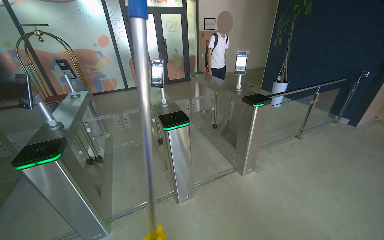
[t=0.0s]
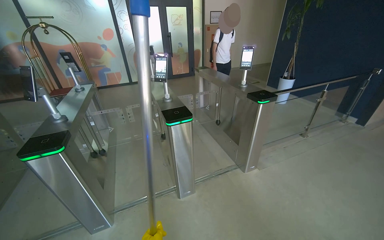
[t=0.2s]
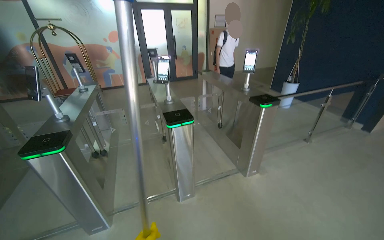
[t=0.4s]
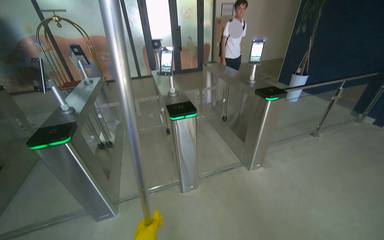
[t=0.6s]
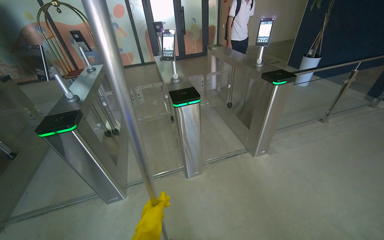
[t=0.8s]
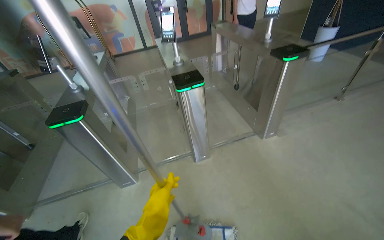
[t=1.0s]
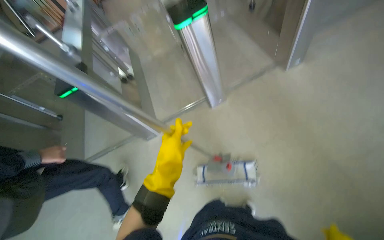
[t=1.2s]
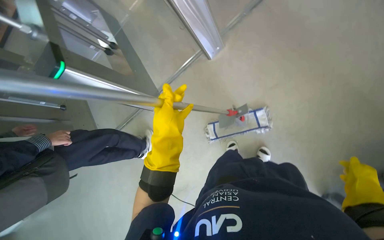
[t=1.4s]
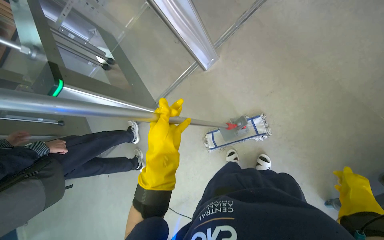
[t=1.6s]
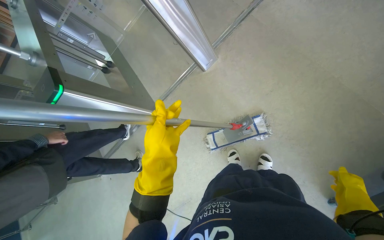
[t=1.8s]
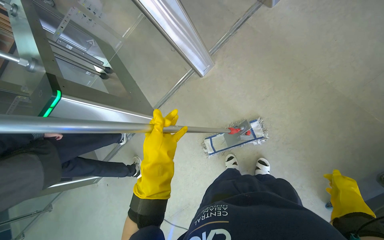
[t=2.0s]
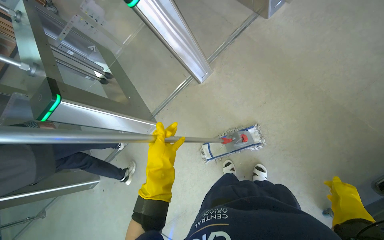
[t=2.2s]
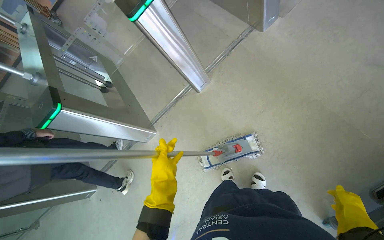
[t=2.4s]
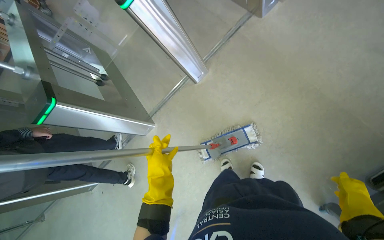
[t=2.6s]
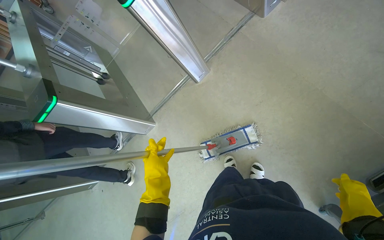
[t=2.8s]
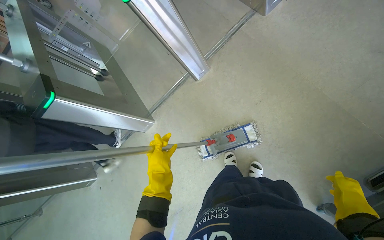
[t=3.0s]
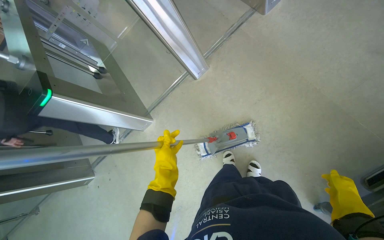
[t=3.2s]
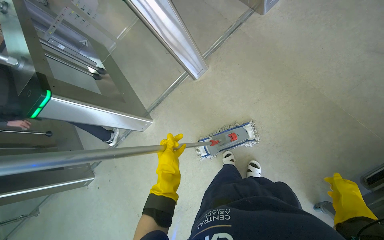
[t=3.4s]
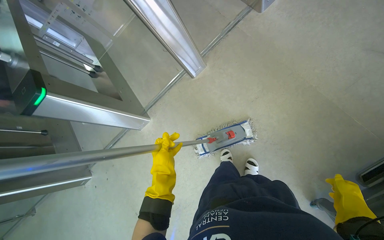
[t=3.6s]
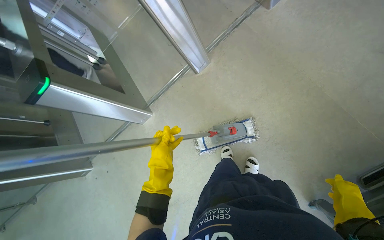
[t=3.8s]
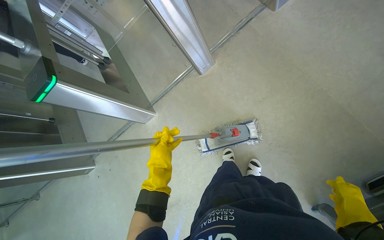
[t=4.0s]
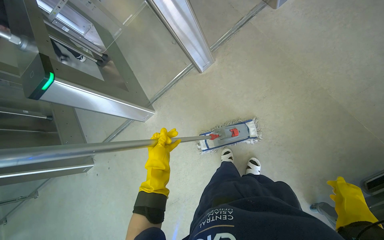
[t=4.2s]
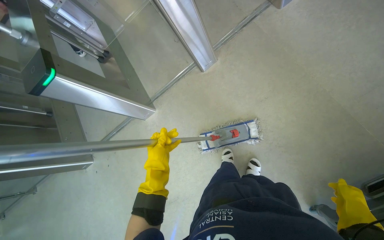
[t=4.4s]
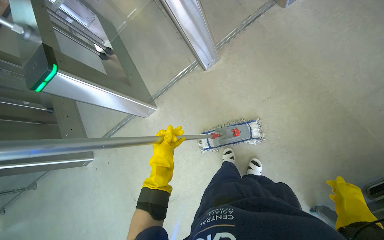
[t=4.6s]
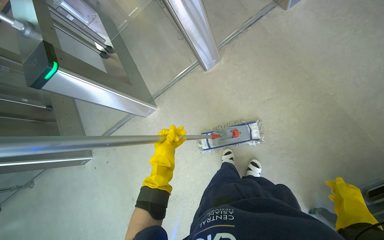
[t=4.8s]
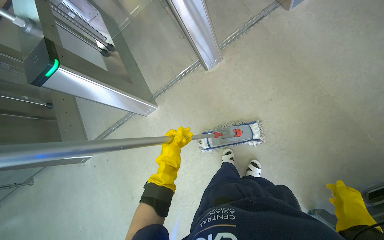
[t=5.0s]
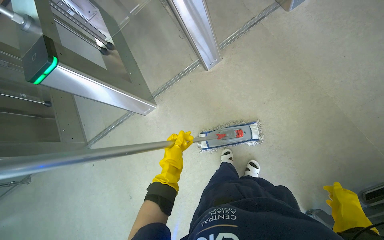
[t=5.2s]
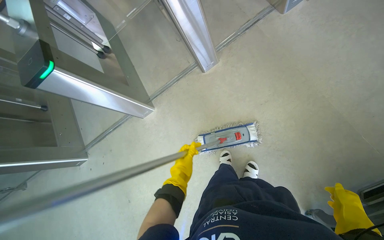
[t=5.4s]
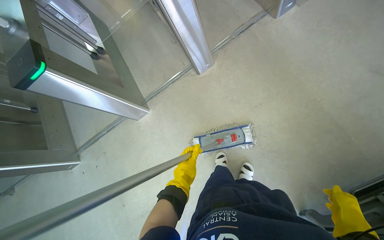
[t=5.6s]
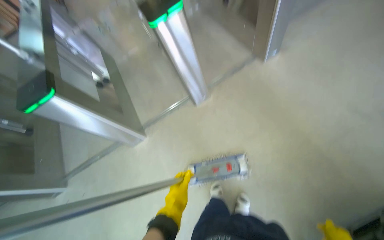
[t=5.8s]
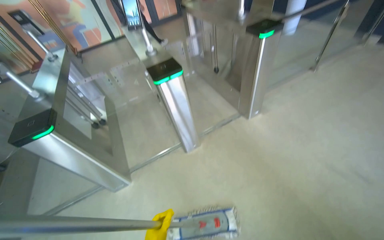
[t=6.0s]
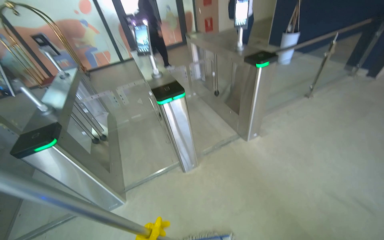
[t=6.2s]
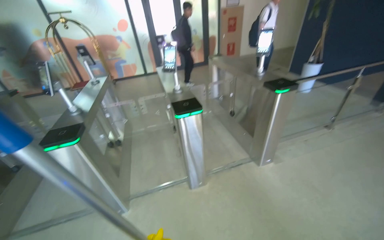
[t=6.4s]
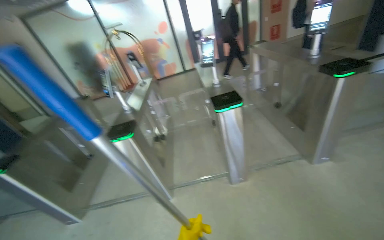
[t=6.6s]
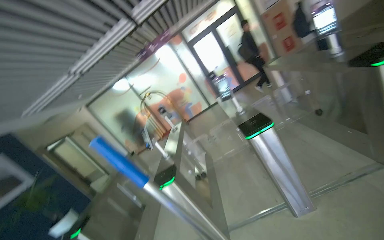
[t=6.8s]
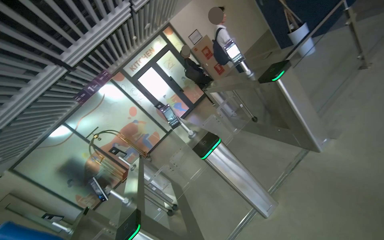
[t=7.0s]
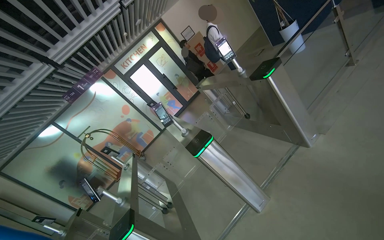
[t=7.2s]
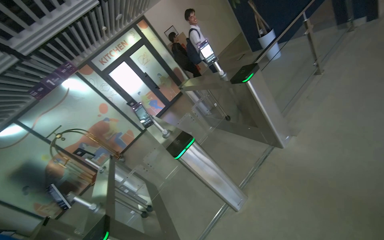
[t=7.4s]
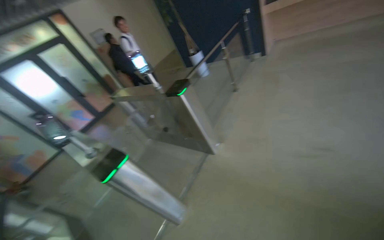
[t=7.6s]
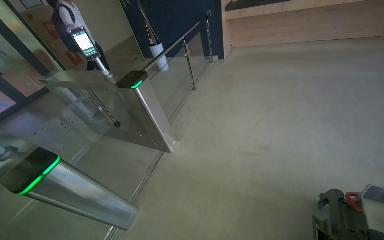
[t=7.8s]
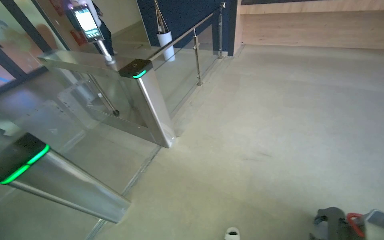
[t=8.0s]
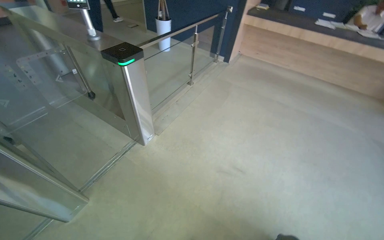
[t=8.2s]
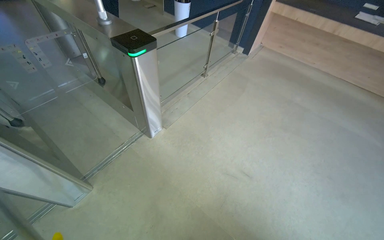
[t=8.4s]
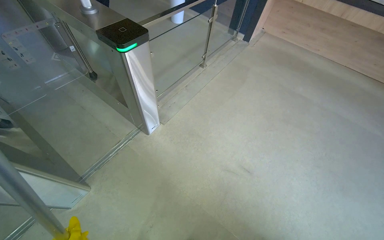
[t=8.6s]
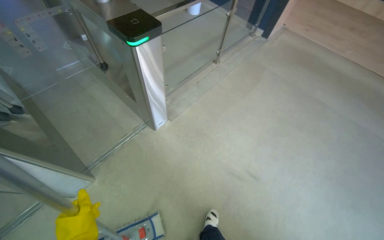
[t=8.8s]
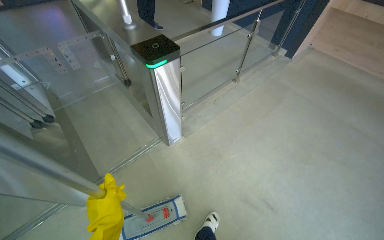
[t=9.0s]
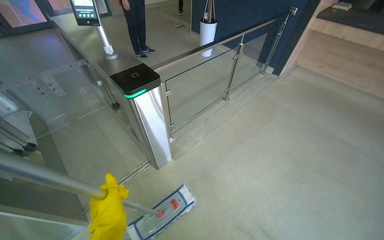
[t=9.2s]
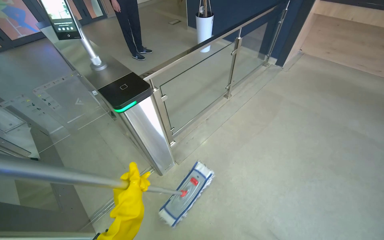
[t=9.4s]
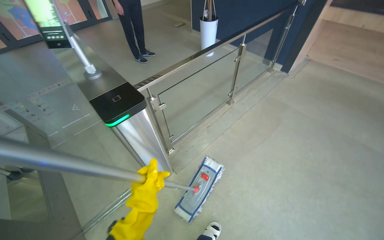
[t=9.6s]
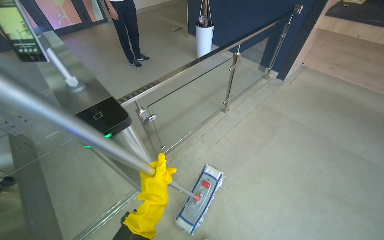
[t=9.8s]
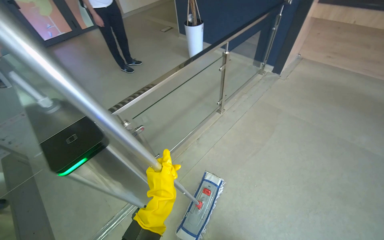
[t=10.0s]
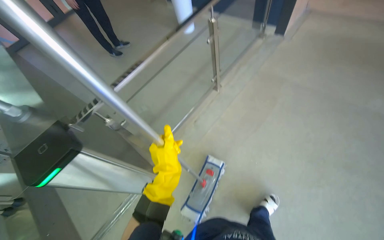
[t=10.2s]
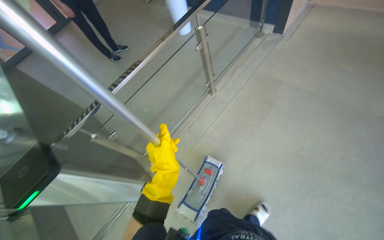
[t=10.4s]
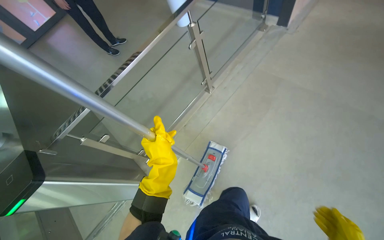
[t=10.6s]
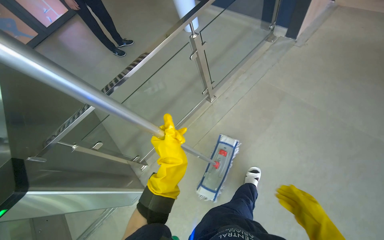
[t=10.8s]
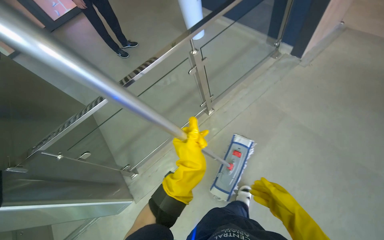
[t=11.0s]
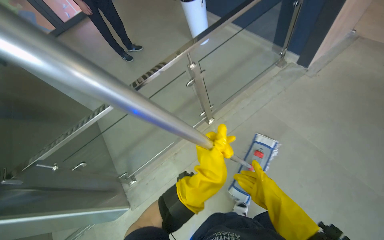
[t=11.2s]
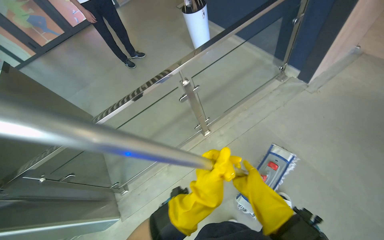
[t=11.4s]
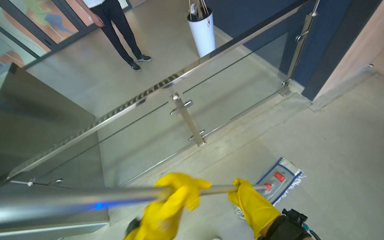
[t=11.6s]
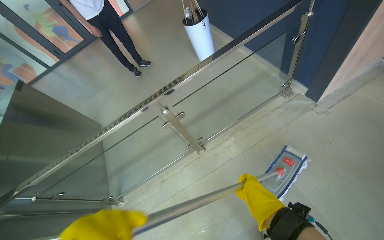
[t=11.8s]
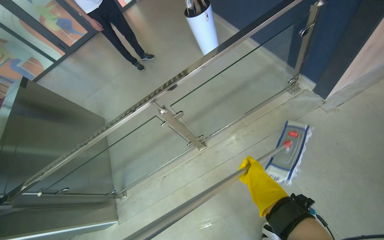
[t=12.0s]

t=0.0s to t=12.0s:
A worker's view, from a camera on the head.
Job: mopping floor.
The whole recording: Mopping entrance floor. The worker cleans the mop head and mops the floor near the entrance and turnstiles.
t=0.0s to t=1.6s: The camera is aimed about 20 degrees further to the left. The view tips downward by about 45 degrees. The scene turns approximately 25 degrees counterclockwise in the picture.
t=1.6s to t=3.0s: The left hand heads farther from the camera, covering approximately 10 cm.
t=3.0s to t=4.4s: The hands work in one place, with small movements.
t=4.4s to t=6.0s: The view tips upward by approximately 30 degrees.
t=6.0s to t=7.6s: The wearer's head swings about 25 degrees to the right. The view tilts about 40 degrees upward.
t=7.6s to t=9.0s: The camera travels about 60 cm. The scene rotates clockwise by roughly 35 degrees.
t=9.0s to t=10.4s: The wearer moves about 80 cm.
t=10.4s to t=12.0s: The camera travels roughly 1 m. The head rotates approximately 25 degrees to the left.

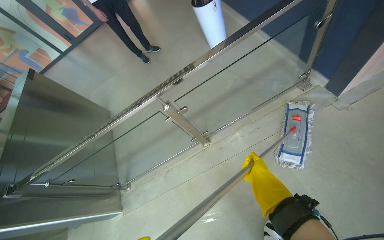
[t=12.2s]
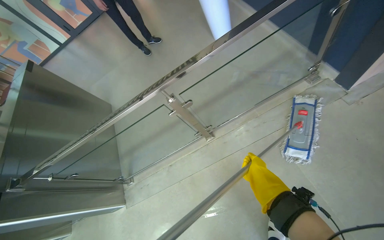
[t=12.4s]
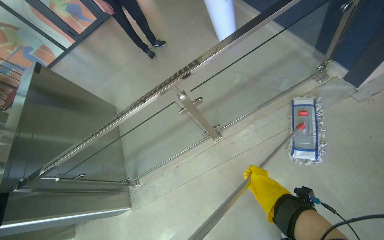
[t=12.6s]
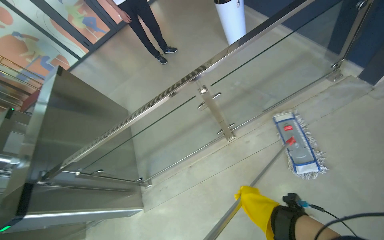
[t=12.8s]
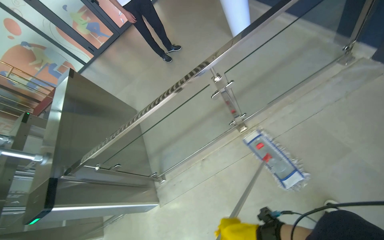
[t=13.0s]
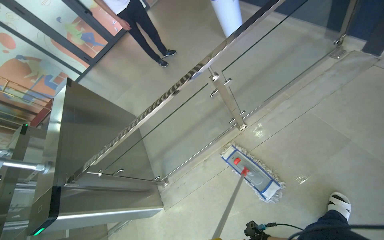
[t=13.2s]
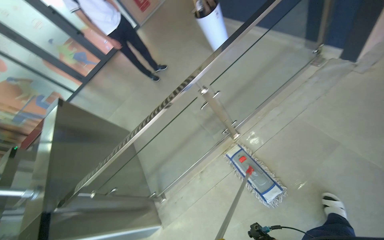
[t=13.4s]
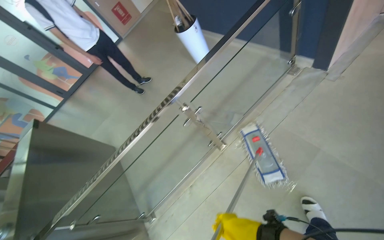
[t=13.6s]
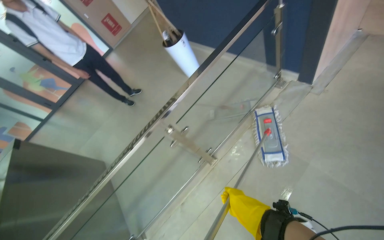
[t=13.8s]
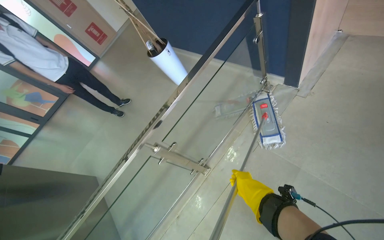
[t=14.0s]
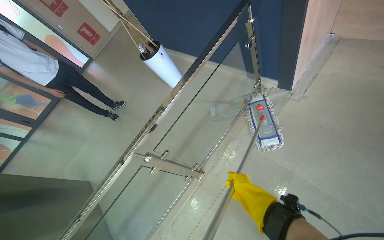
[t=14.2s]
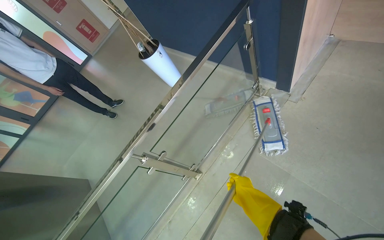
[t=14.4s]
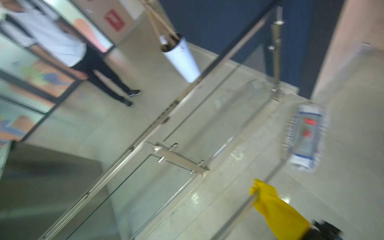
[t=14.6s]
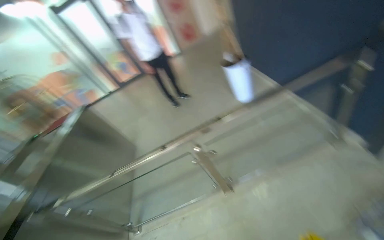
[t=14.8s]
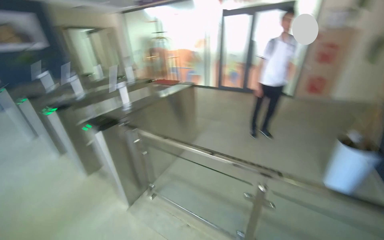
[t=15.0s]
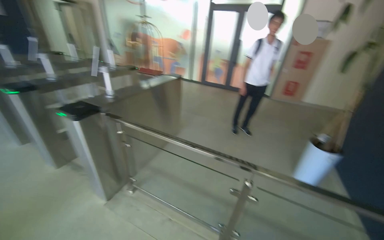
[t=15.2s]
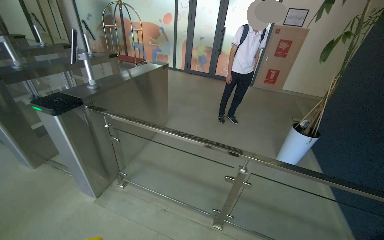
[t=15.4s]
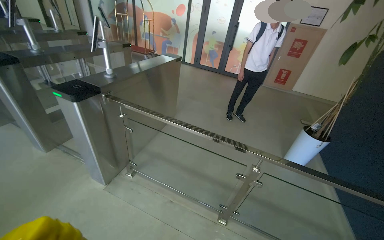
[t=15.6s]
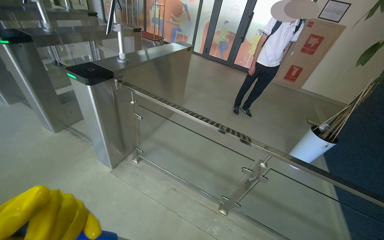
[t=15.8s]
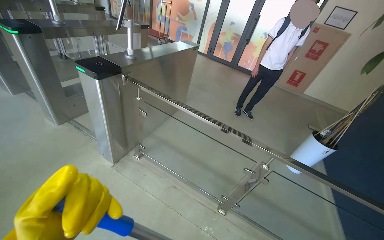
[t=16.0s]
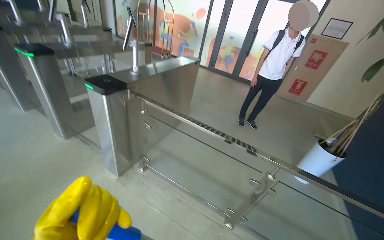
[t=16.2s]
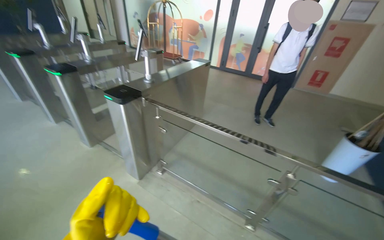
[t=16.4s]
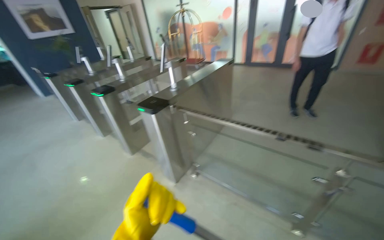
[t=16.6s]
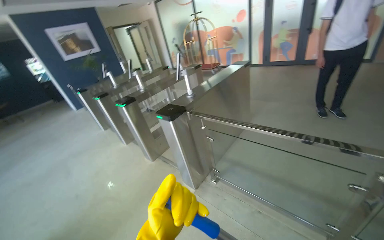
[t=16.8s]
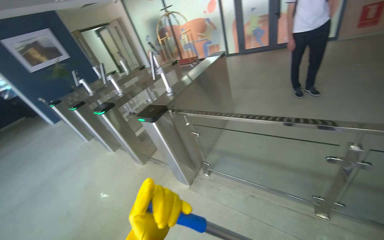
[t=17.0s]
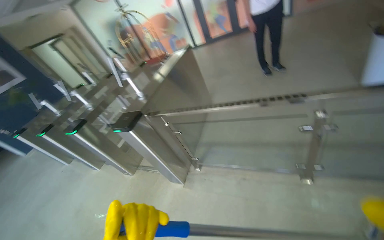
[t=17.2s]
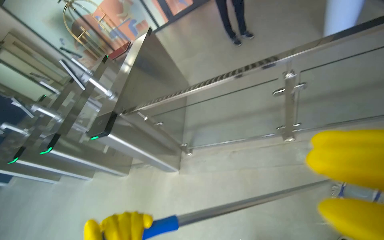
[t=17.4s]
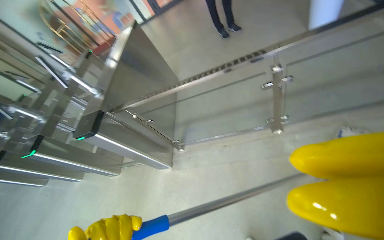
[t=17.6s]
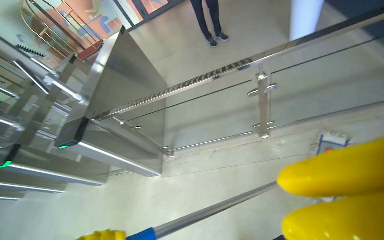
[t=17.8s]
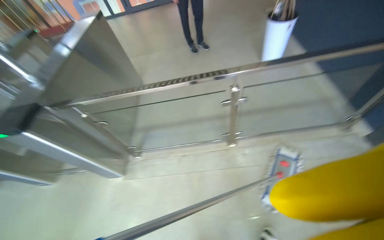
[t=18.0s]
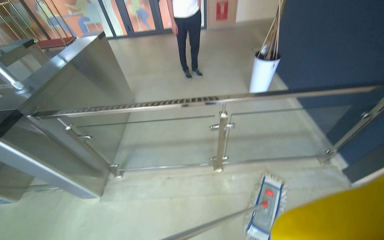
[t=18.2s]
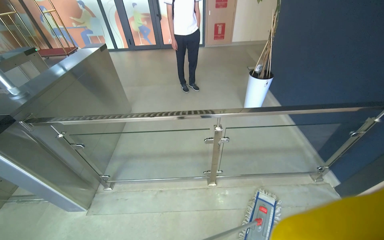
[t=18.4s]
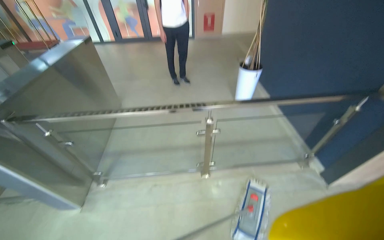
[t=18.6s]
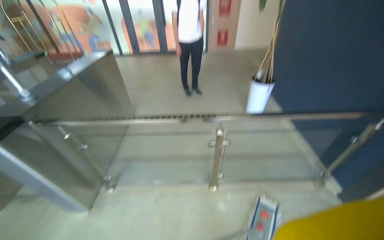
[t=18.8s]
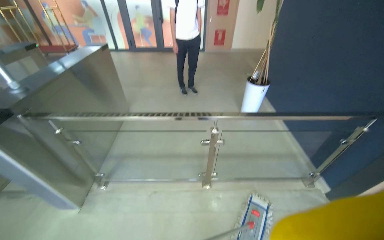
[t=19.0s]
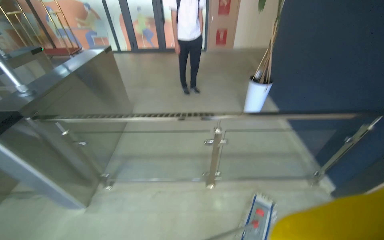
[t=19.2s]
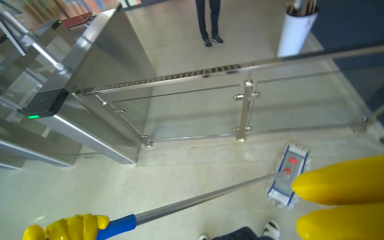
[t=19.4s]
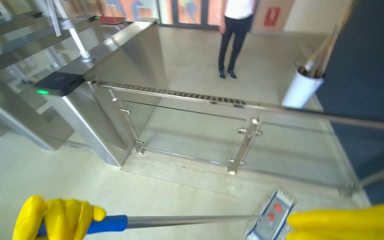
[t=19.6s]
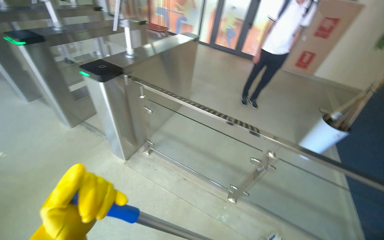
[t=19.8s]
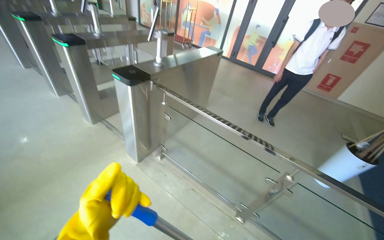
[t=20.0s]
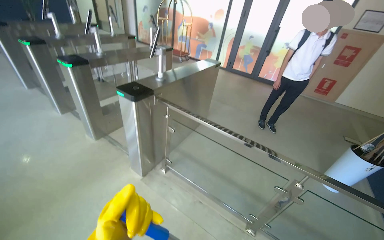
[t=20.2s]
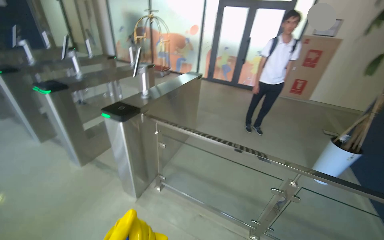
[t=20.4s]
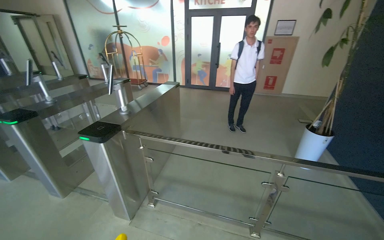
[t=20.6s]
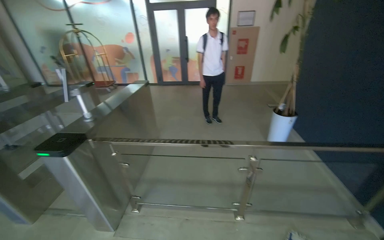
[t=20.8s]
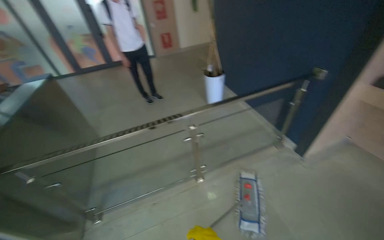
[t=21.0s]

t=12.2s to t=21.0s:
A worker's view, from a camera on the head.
Job: mopping floor.
The whole recording: Mopping entrance floor. The worker cleans the mop head and mops the floor near the entrance and turnstiles.
t=13.6s to t=15.2s: The head rotates approximately 70 degrees to the left.
t=16.6s to t=18.0s: The head turns to the right by approximately 40 degrees.
t=19.6s to t=21.0s: The wearer looks approximately 35 degrees further to the right.
